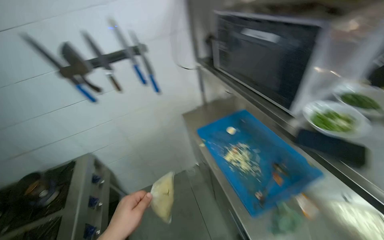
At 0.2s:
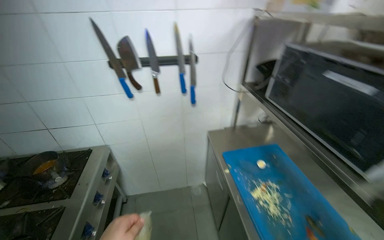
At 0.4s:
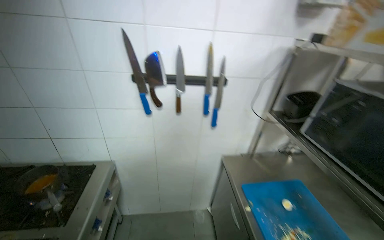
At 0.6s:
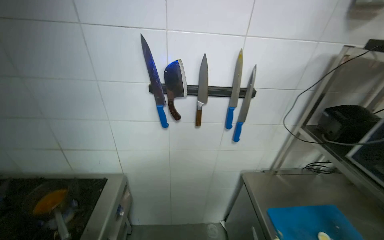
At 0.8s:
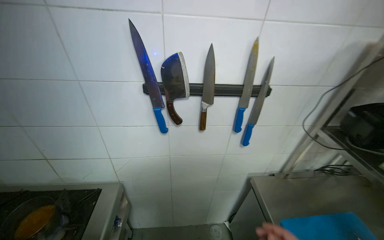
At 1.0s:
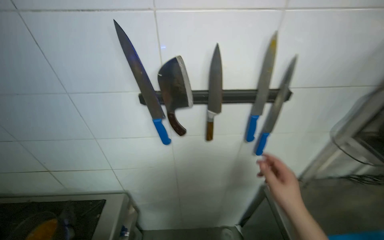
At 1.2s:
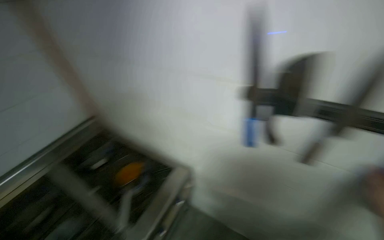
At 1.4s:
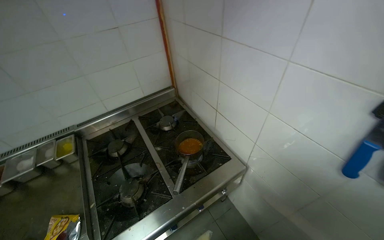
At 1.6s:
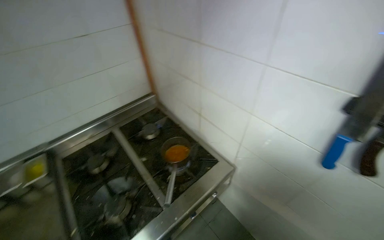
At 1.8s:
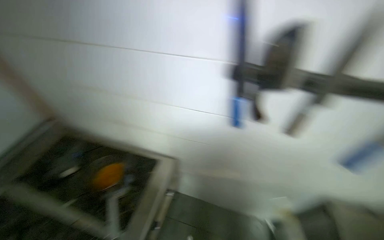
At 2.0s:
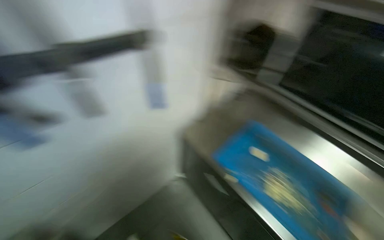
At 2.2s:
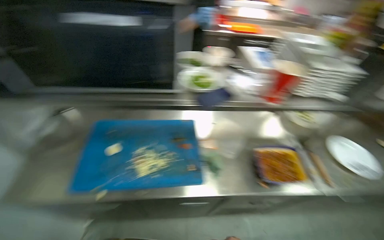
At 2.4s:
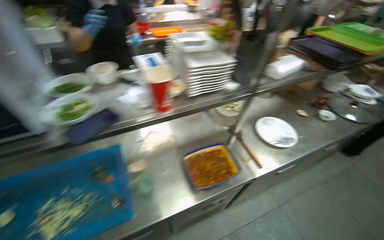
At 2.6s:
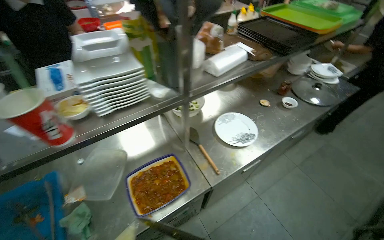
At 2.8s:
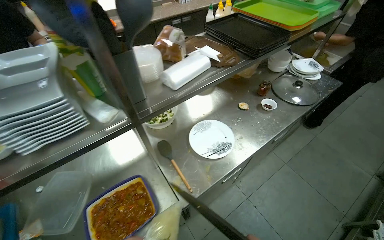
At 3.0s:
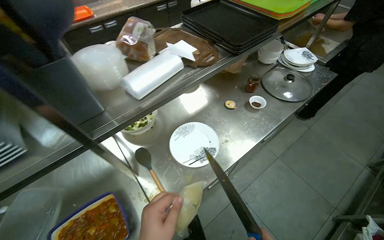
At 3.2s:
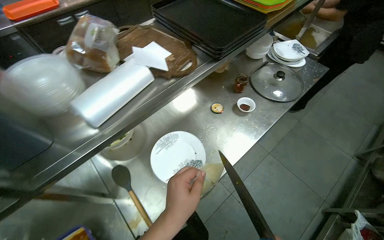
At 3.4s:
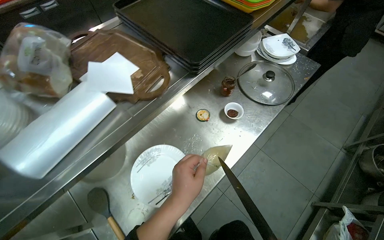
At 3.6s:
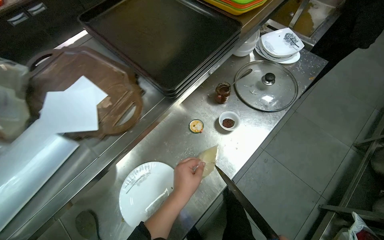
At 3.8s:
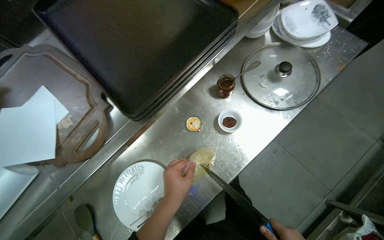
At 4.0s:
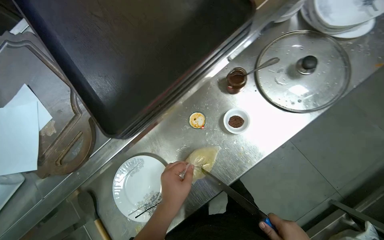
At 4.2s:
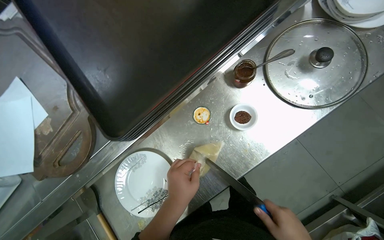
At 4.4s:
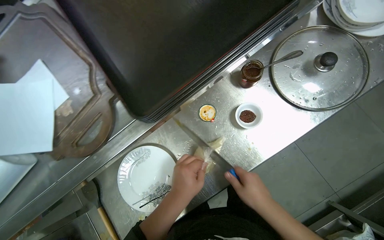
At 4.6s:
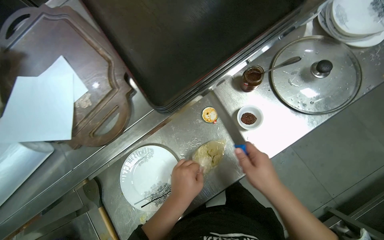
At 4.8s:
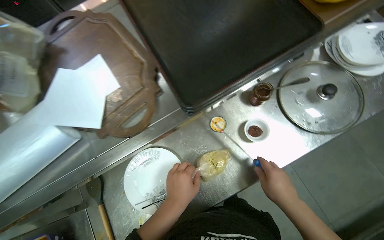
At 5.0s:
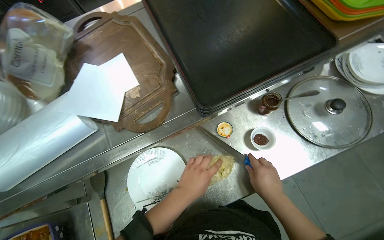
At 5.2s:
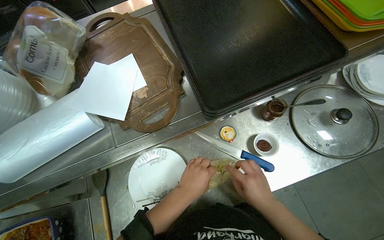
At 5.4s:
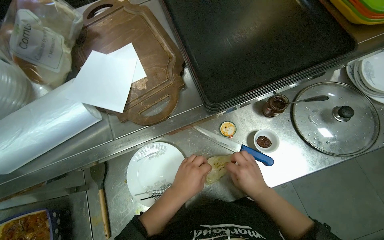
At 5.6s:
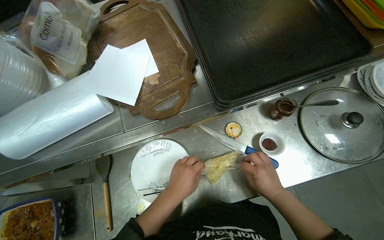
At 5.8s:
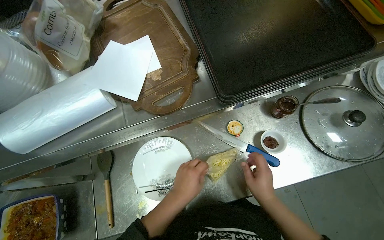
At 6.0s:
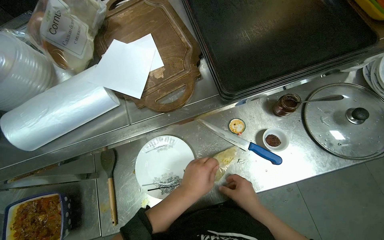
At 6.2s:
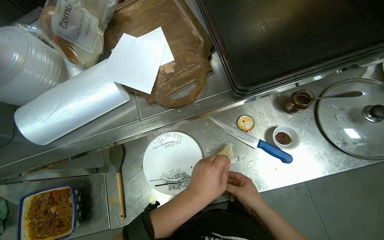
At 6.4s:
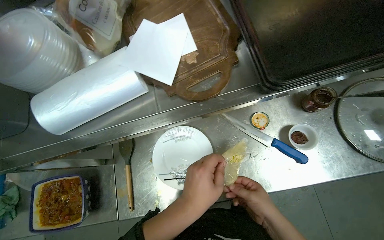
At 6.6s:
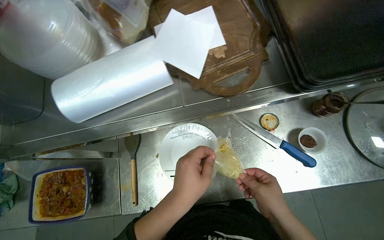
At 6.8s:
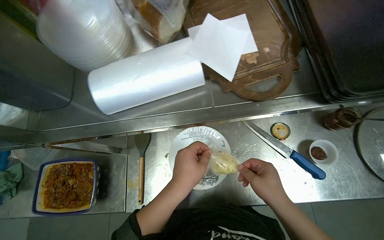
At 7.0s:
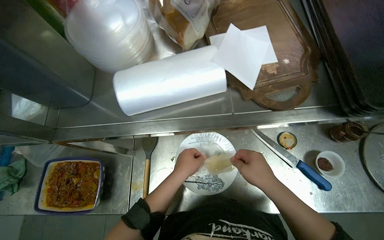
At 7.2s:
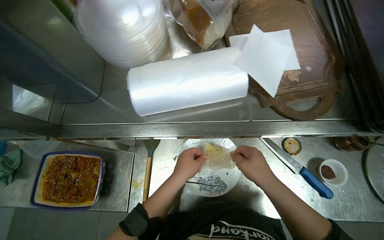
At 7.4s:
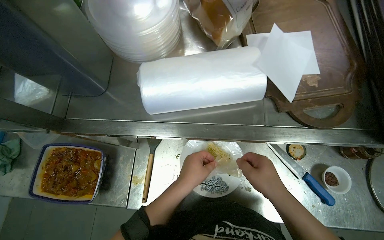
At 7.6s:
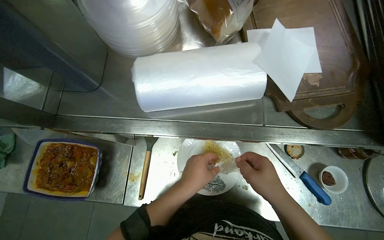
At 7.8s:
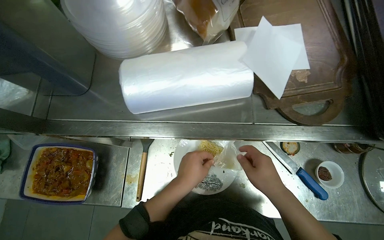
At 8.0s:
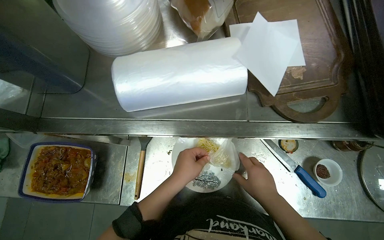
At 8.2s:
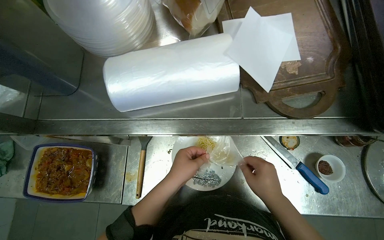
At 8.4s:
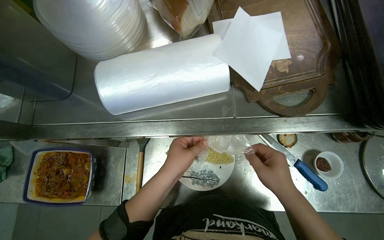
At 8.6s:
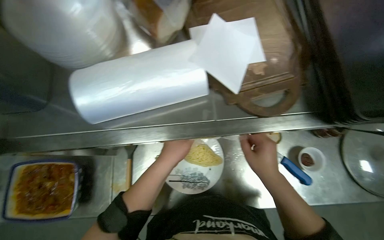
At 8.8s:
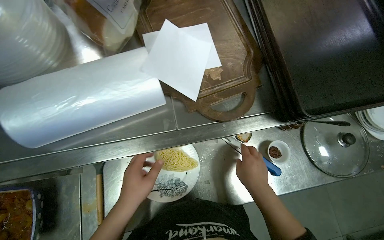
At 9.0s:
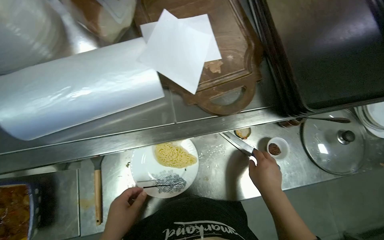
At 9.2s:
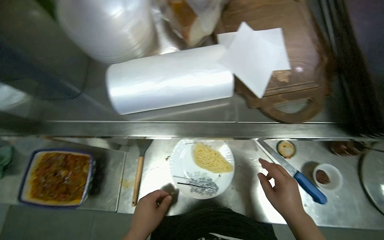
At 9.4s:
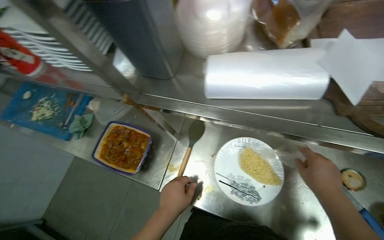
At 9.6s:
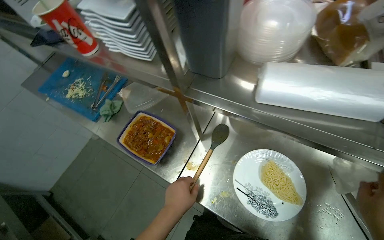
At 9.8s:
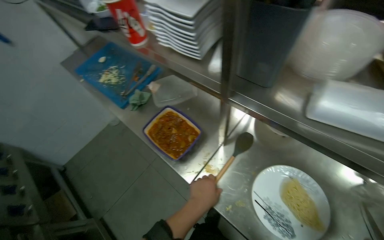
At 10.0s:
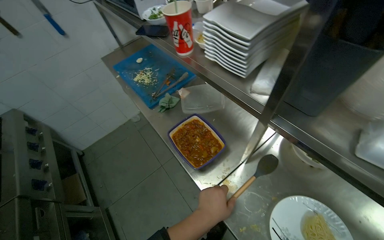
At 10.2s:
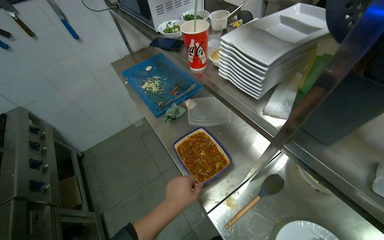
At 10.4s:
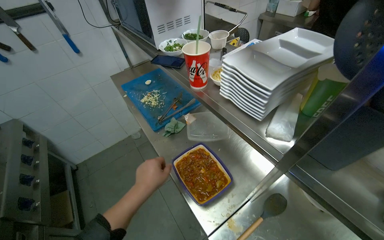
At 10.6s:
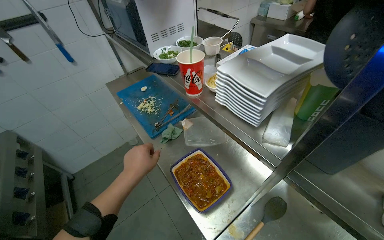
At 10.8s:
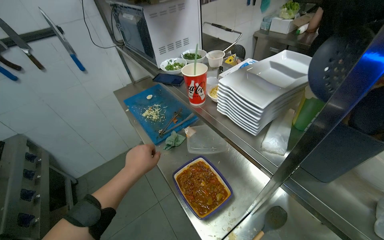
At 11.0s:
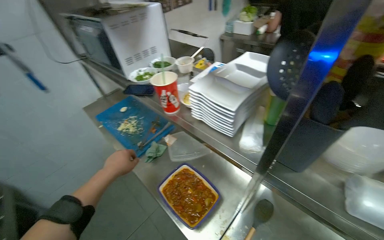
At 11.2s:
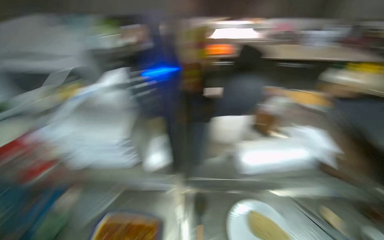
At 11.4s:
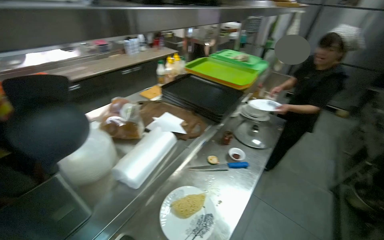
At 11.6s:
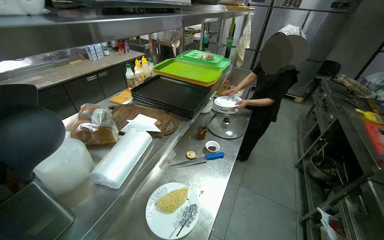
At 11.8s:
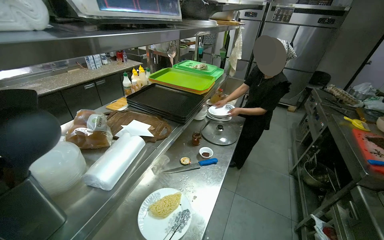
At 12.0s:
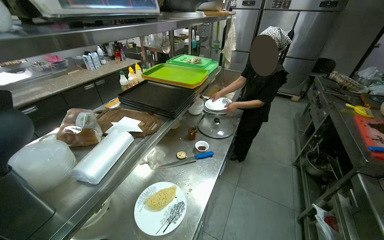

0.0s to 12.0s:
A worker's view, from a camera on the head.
Job: preparing food.
The whole recording: Serving food onto plate. The worker scoops food from a pot onto a plate with noodles, adds seasoning and garnish, and prepares it for serving.
0.0s to 1.6s: The camera travels about 70 cm. The wearer looks some 60 degrees further to the left.
1.6s to 3.0s: The head travels some 1.5 m. The head turns to the right by roughly 175 degrees. The view tilts some 15 degrees downward.
3.0s to 4.4s: The camera is carried approximately 60 cm. The camera pitches downward, by approximately 30 degrees.
6.0s to 7.6s: The right hand heads up the picture, covering approximately 15 cm.
9.0s to 10.4s: The wearer moves approximately 40 cm. The head turns to the left by roughly 70 degrees. The camera pitches upward, by about 20 degrees.
10.4s to 12.0s: The head turns to the right by some 65 degrees.

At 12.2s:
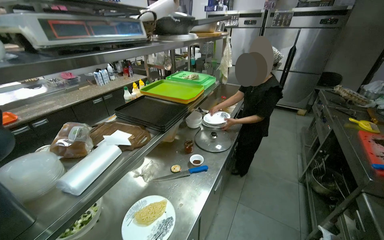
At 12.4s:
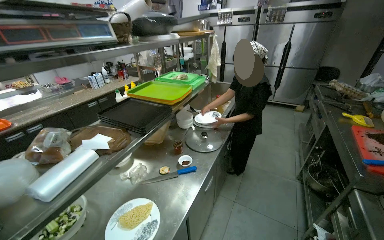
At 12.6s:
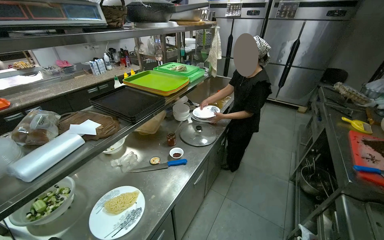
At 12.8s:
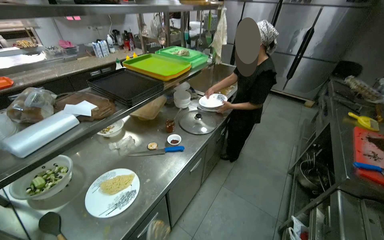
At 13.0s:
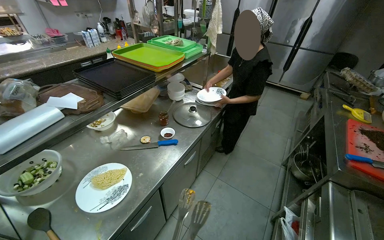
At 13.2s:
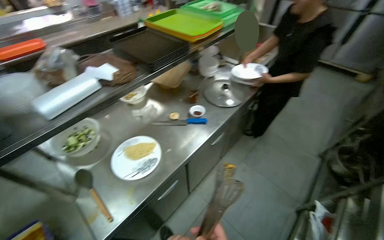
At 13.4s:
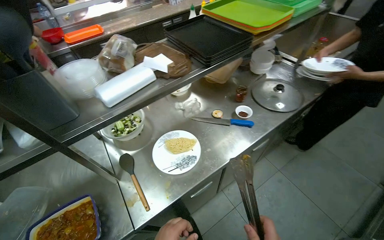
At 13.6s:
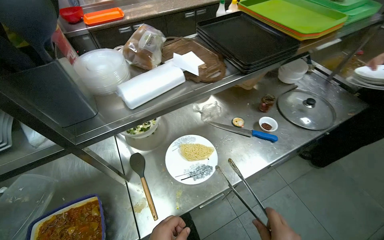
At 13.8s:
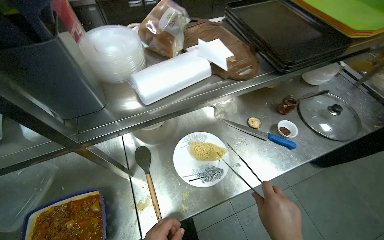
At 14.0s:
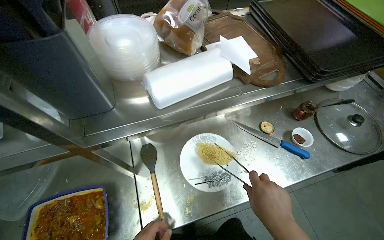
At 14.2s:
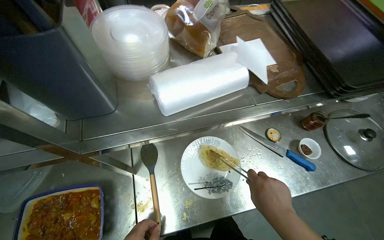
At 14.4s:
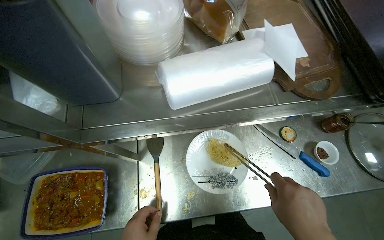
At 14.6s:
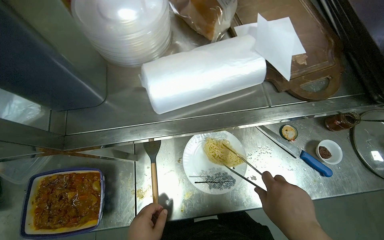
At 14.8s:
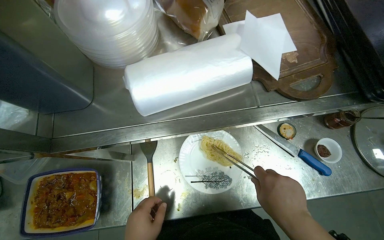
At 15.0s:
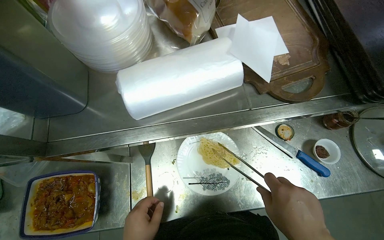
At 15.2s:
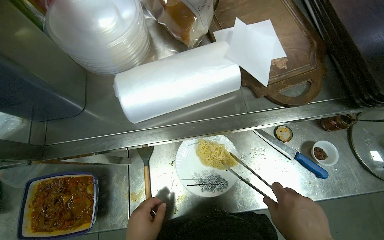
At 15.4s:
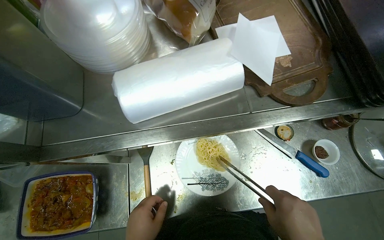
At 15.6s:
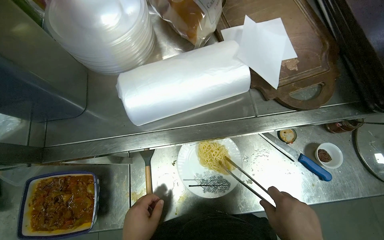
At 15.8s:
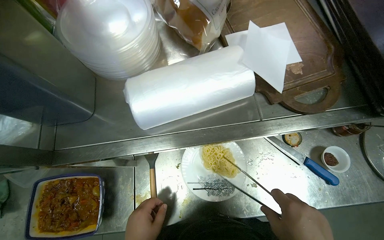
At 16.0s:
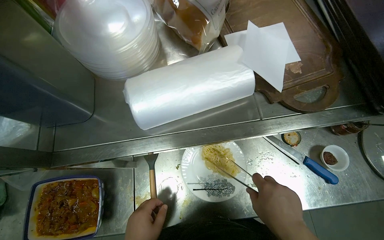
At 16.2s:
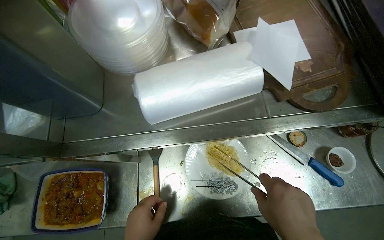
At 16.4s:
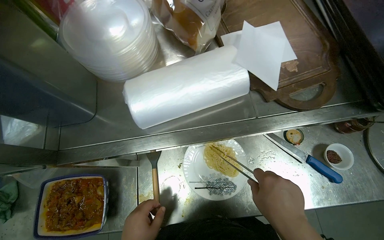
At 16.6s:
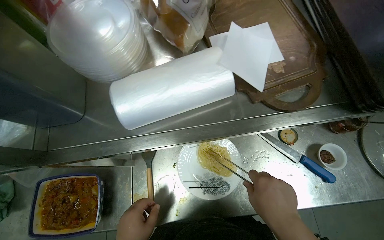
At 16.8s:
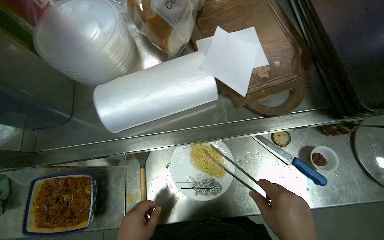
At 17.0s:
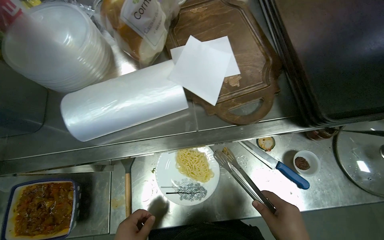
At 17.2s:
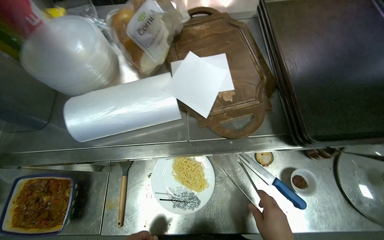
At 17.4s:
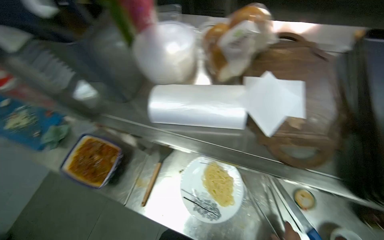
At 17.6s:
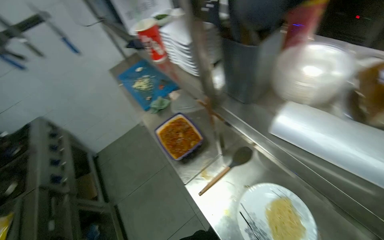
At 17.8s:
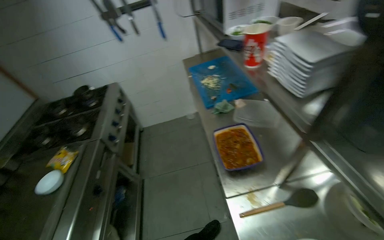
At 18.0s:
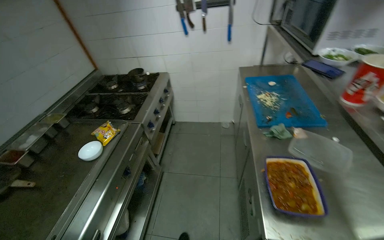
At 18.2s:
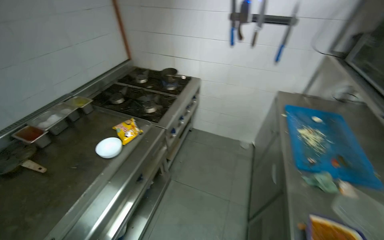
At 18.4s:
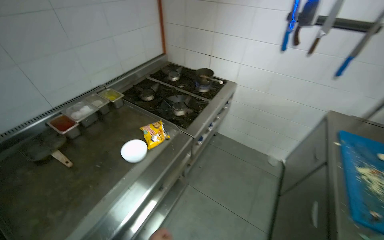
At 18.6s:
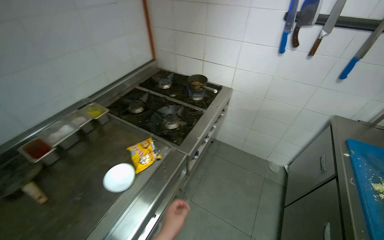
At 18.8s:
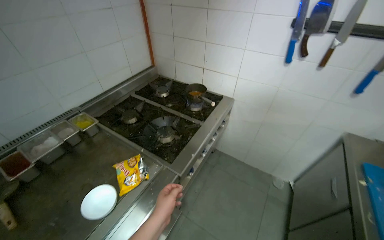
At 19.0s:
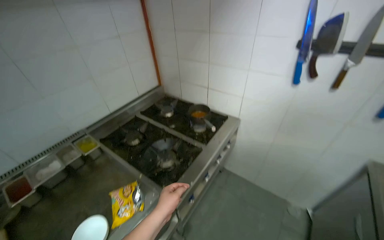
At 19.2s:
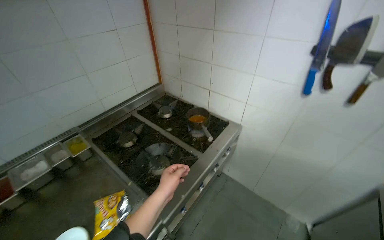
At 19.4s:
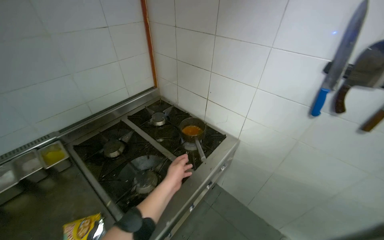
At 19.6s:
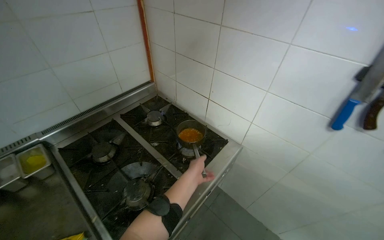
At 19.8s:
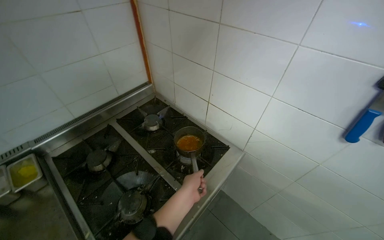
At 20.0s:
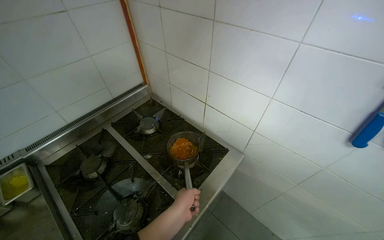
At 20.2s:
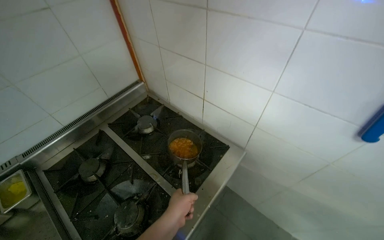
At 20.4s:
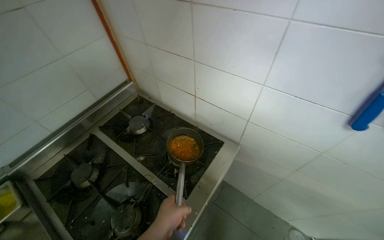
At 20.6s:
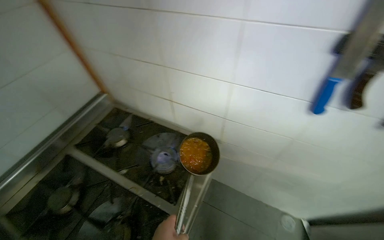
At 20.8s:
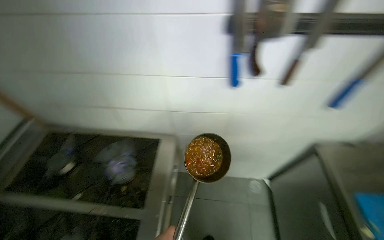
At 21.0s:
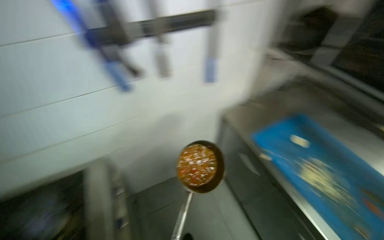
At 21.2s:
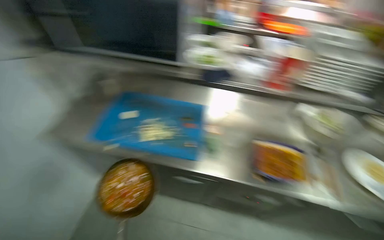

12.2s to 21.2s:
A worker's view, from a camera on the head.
Job: preparing food.
The whole recording: Serving food onto plate. The worker scoops food from a pot onto a plate with noodles, adds seasoning and garnish, and prepares it for serving.
12.2s to 13.8s: The head rotates some 40 degrees to the left. The camera pitches downward, by approximately 30 degrees.
13.8s to 15.2s: The camera pitches downward, by about 15 degrees.
16.6s to 18.2s: The head travels approximately 60 cm. The head turns to the left by about 120 degrees.
18.2s to 19.8s: The camera travels roughly 1 m. The head turns to the left by some 25 degrees.
